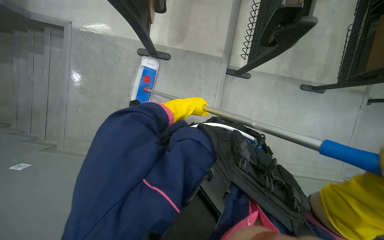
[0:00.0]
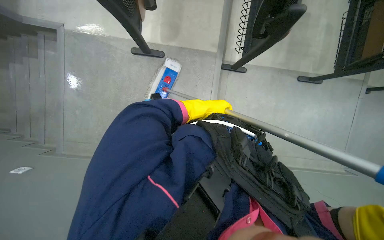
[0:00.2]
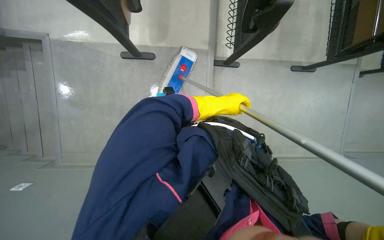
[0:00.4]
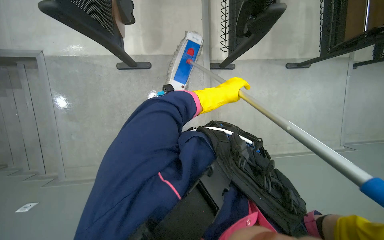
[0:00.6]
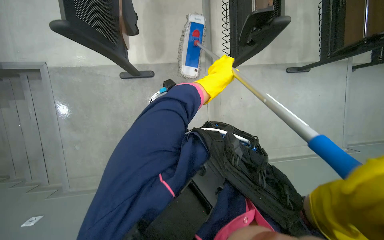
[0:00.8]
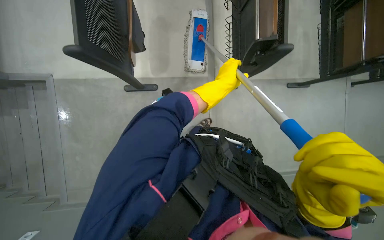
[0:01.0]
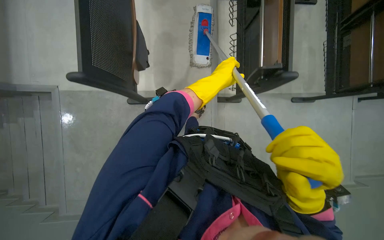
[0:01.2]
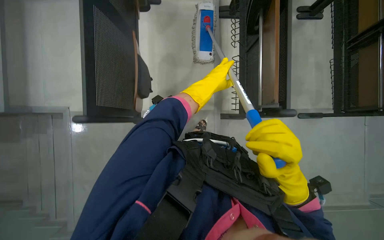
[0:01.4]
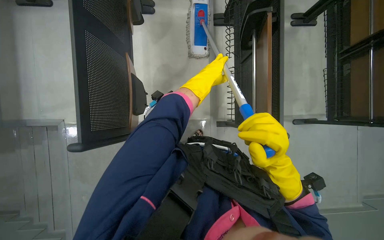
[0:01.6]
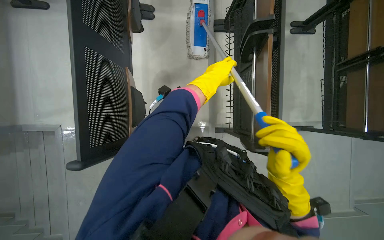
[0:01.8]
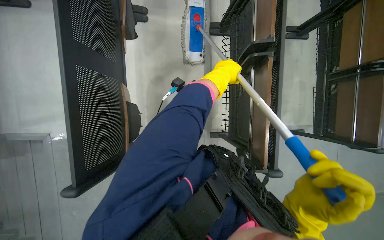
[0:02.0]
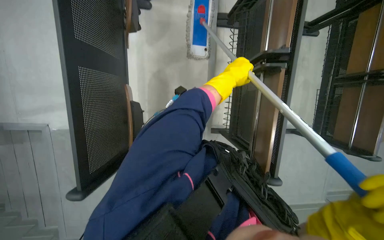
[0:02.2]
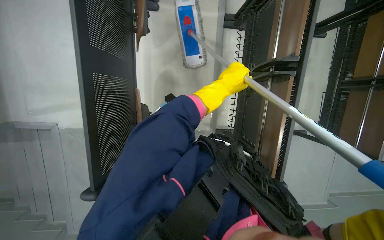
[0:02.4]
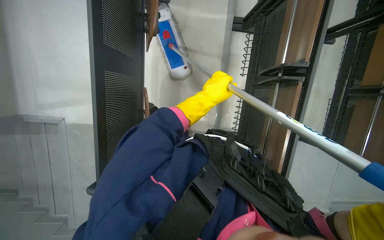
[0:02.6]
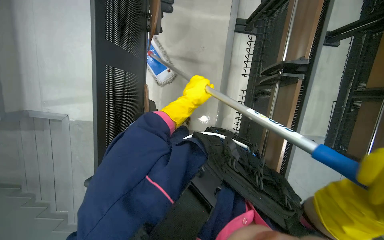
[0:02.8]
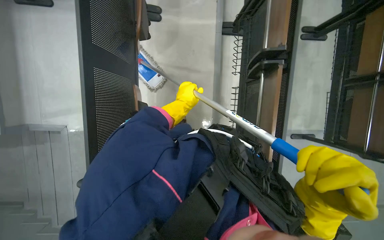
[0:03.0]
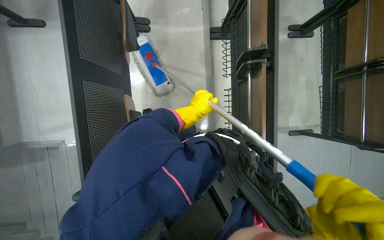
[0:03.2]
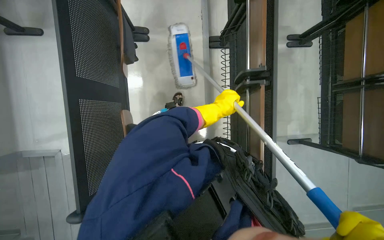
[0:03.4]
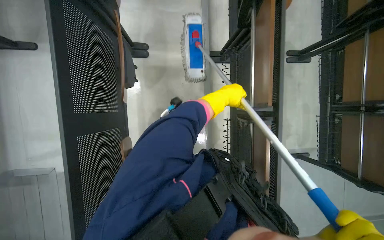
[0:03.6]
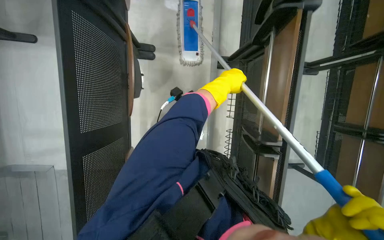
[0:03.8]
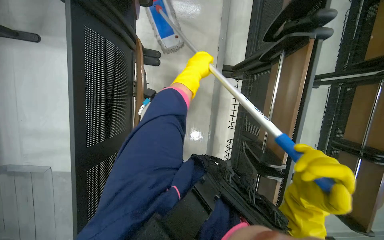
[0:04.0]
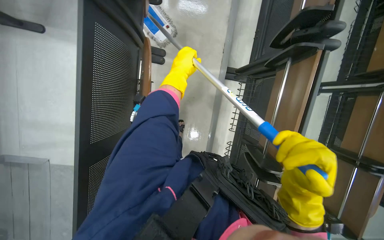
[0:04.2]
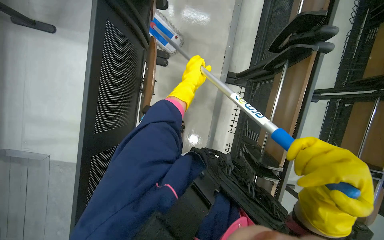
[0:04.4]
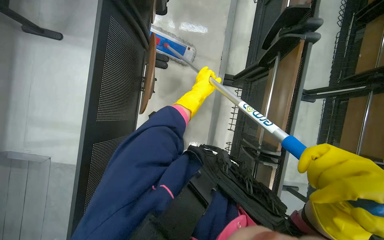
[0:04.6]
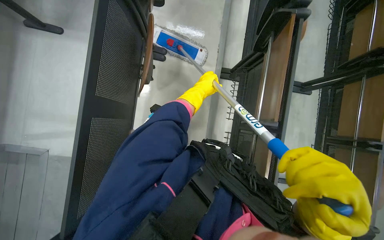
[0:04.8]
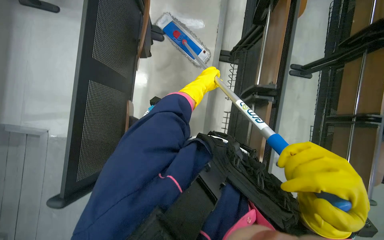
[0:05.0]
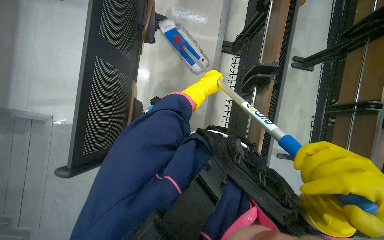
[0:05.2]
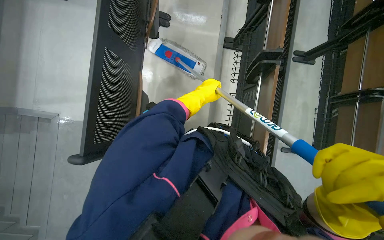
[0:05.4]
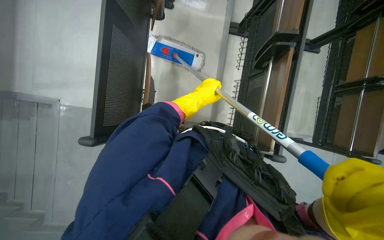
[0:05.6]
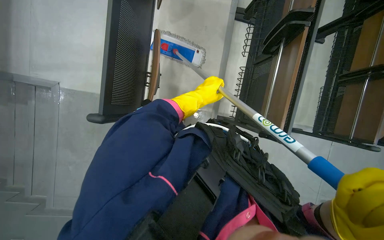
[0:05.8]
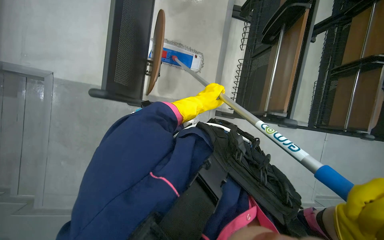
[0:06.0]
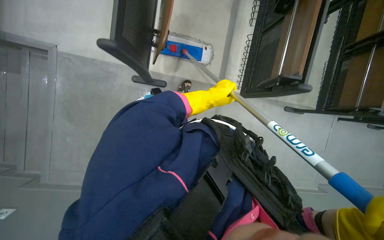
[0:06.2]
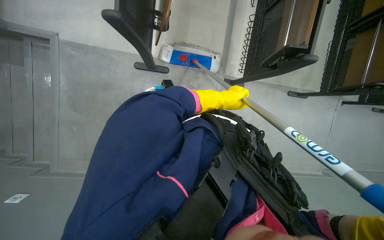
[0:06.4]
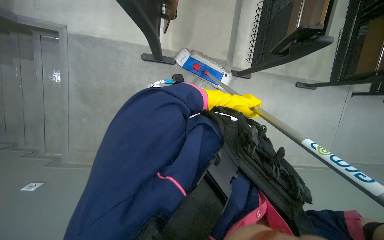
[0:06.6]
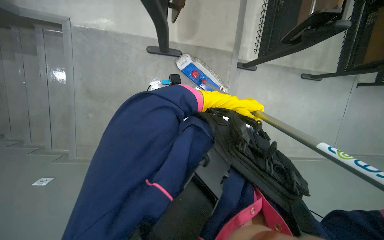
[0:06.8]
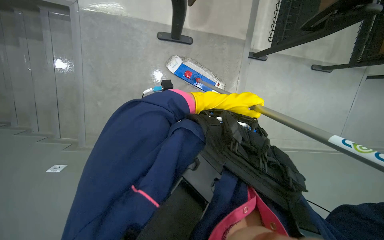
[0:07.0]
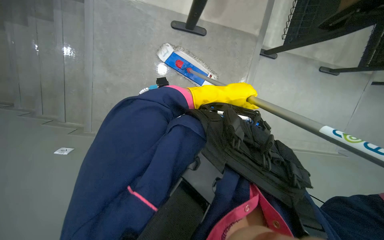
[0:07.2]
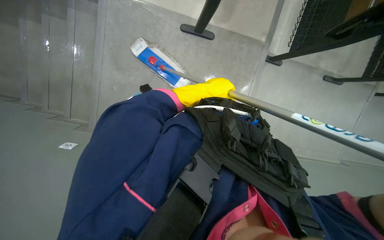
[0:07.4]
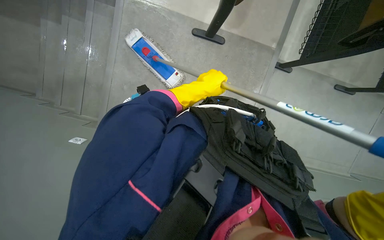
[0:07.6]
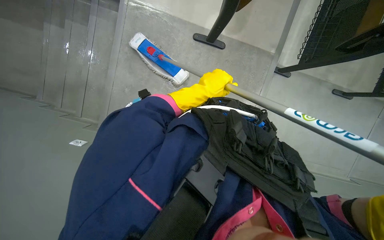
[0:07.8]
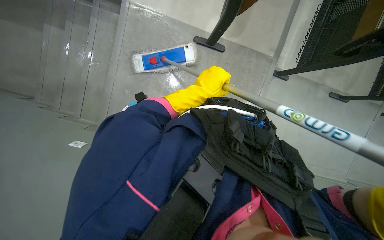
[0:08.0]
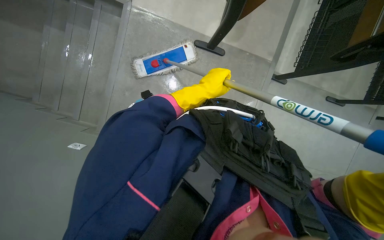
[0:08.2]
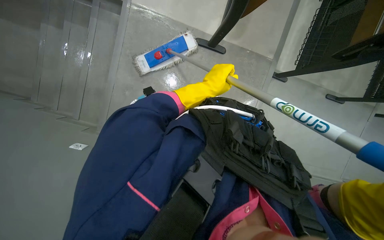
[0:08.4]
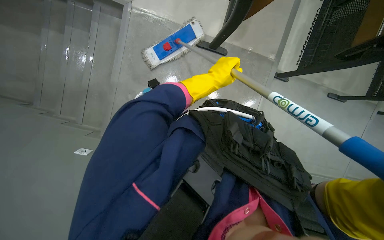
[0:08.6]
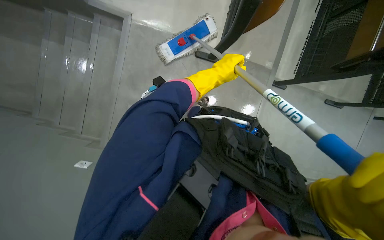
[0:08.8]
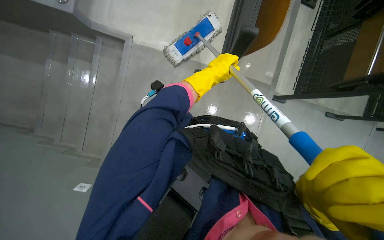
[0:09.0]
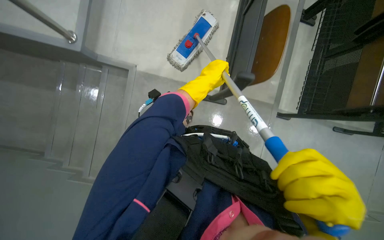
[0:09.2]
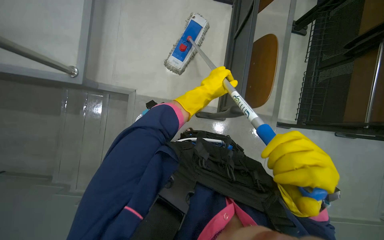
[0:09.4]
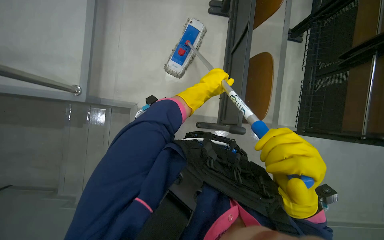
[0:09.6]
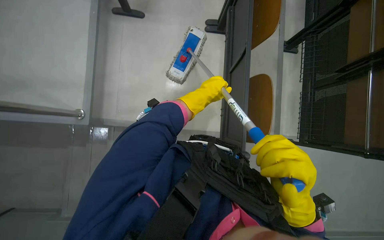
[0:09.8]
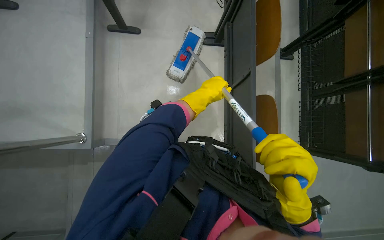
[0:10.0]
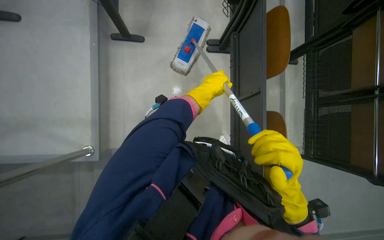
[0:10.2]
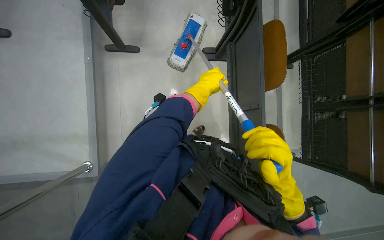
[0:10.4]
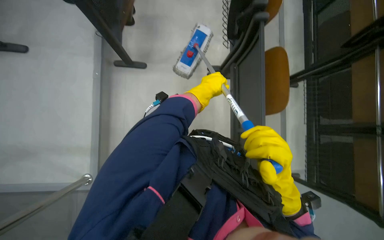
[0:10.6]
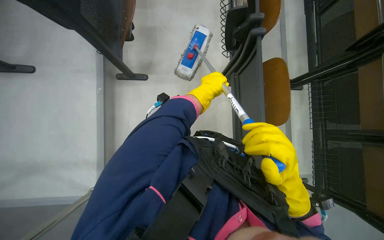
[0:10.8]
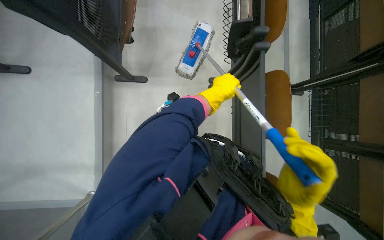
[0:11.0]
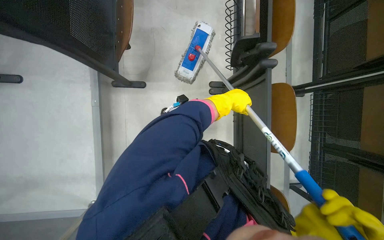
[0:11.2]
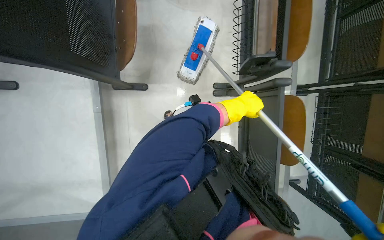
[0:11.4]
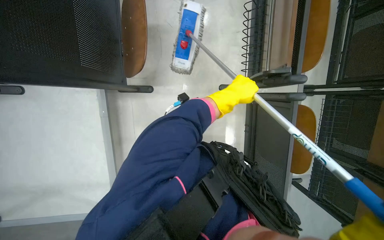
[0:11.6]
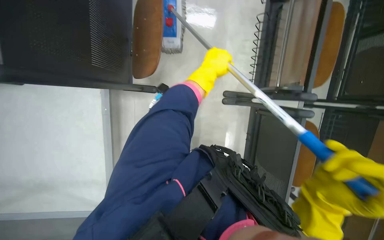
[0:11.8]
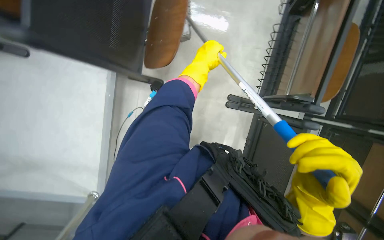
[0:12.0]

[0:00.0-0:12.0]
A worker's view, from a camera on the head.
Job: mopping floor.
The whole recording: Mopping classroom floor. The worker mops the classroom floor, moving around chairs and tables and washes cloth.
0.0 to 1.6 s: The camera is carried roughly 50 cm.
1.6 to 3.0 s: The left hand travels to the left by approximately 10 cm.
3.0 to 4.4 s: The head travels some 40 cm.
4.4 to 6.0 s: The wearer moves some 80 cm.
6.0 to 7.6 s: The camera travels roughly 60 cm.
9.0 to 10.4 s: The view tips upward by about 20 degrees.
10.4 to 12.0 s: The camera travels roughly 50 cm.

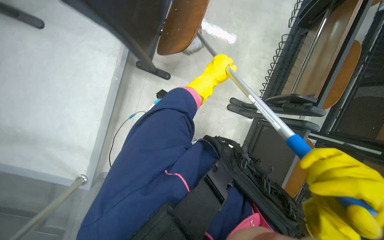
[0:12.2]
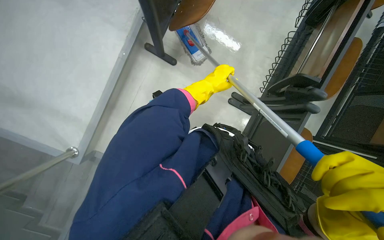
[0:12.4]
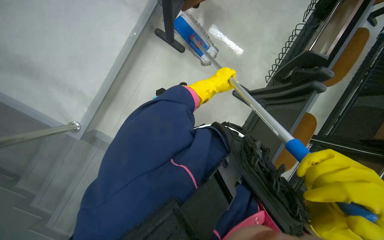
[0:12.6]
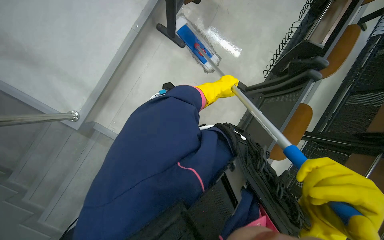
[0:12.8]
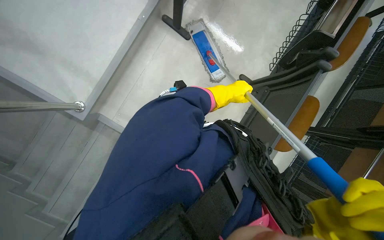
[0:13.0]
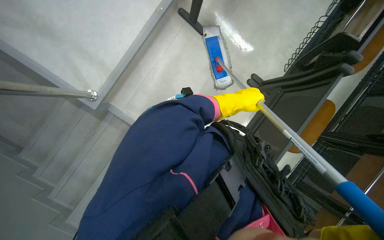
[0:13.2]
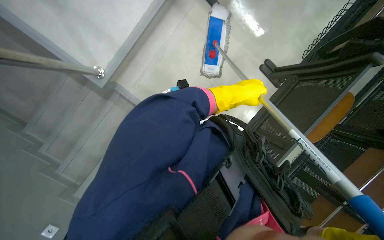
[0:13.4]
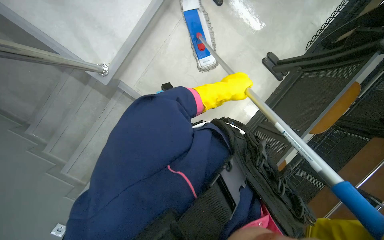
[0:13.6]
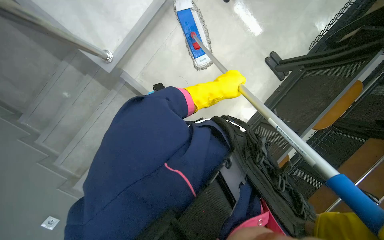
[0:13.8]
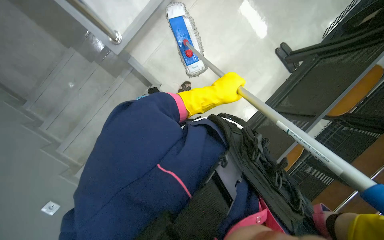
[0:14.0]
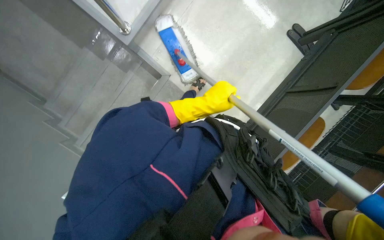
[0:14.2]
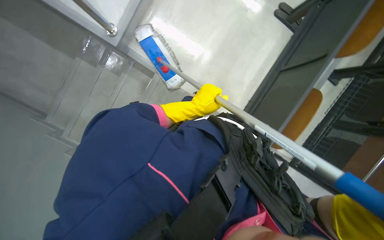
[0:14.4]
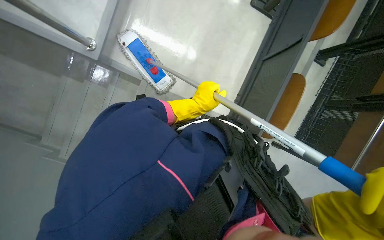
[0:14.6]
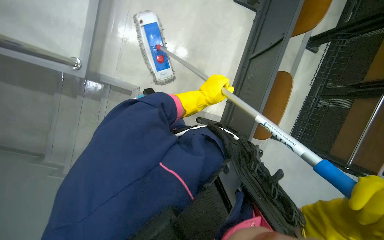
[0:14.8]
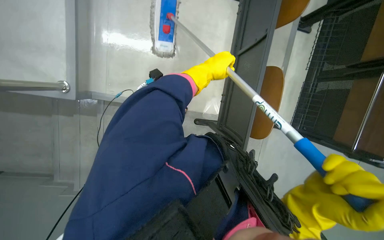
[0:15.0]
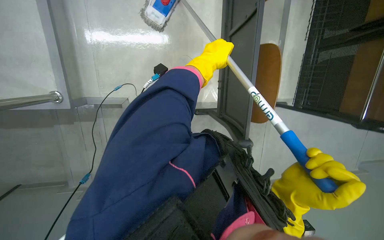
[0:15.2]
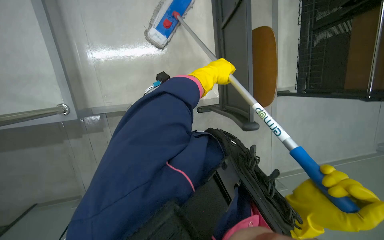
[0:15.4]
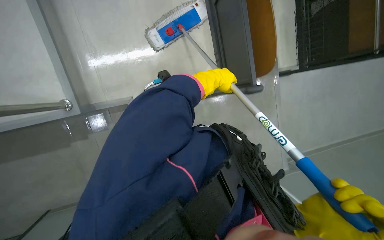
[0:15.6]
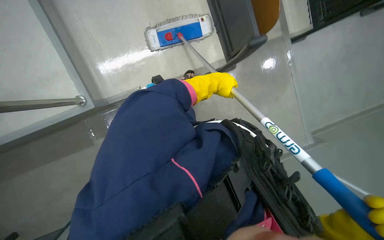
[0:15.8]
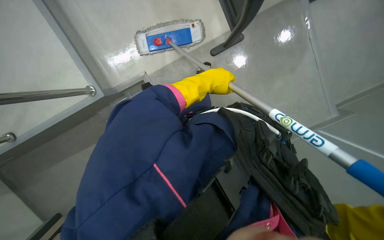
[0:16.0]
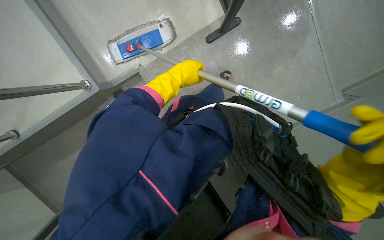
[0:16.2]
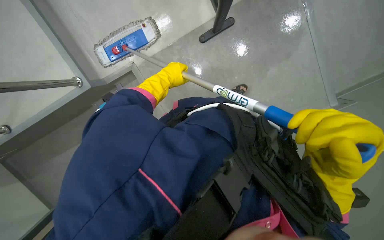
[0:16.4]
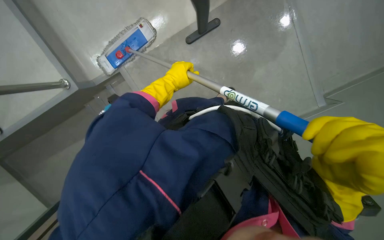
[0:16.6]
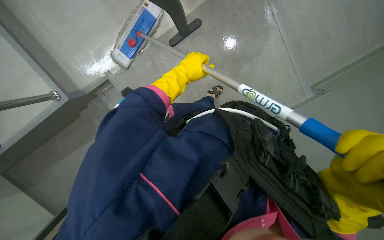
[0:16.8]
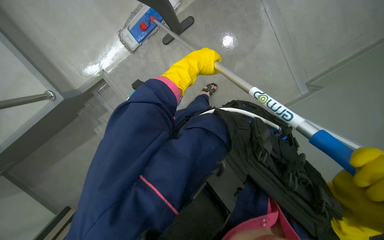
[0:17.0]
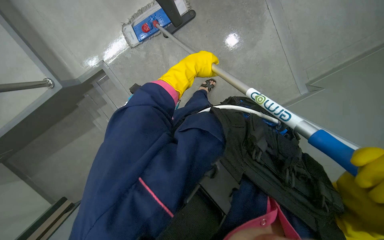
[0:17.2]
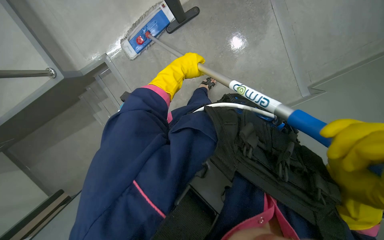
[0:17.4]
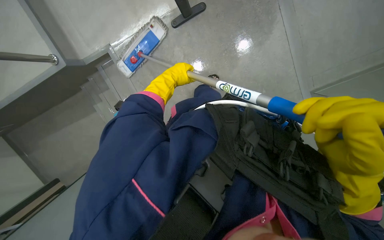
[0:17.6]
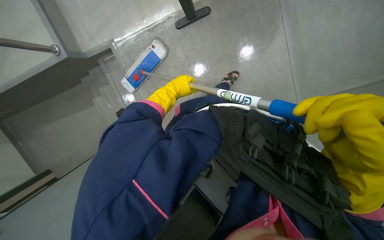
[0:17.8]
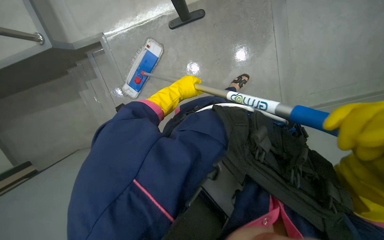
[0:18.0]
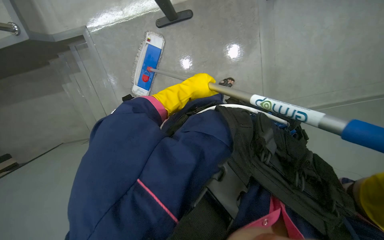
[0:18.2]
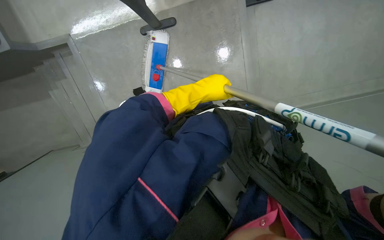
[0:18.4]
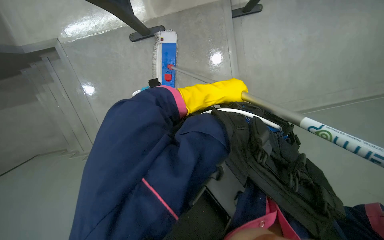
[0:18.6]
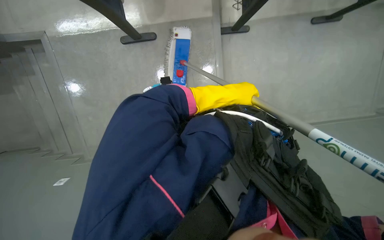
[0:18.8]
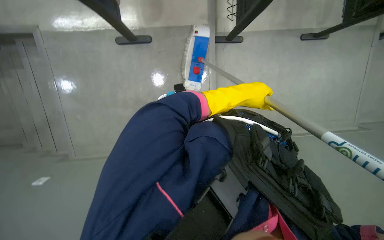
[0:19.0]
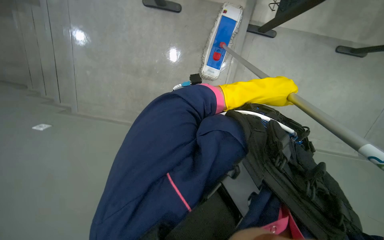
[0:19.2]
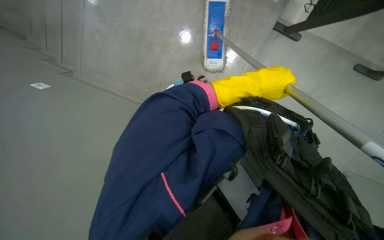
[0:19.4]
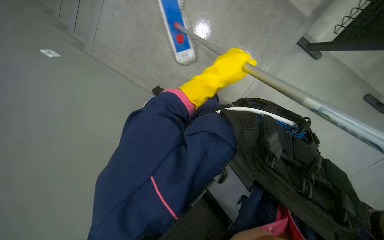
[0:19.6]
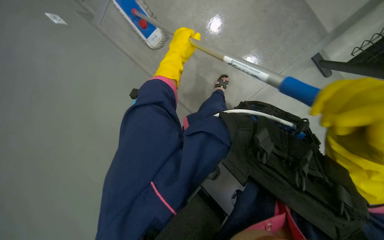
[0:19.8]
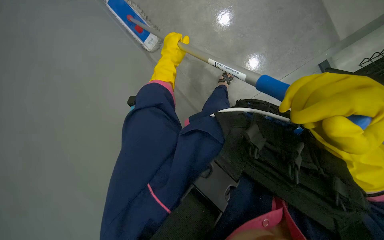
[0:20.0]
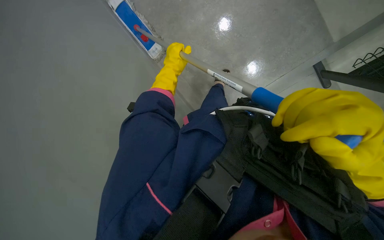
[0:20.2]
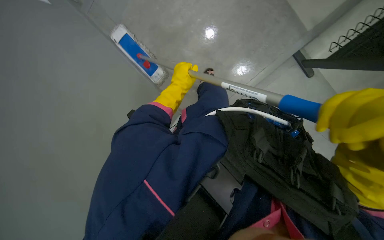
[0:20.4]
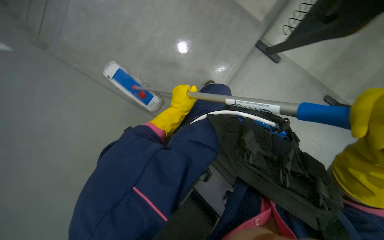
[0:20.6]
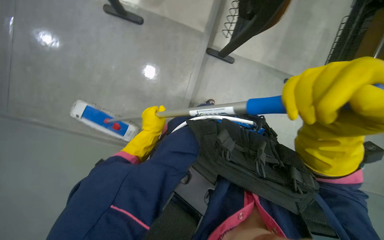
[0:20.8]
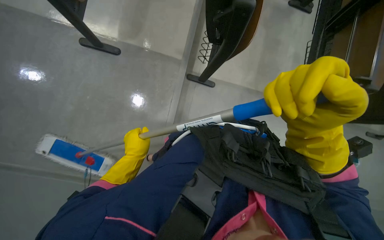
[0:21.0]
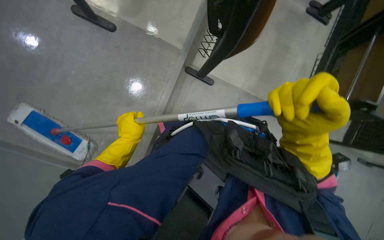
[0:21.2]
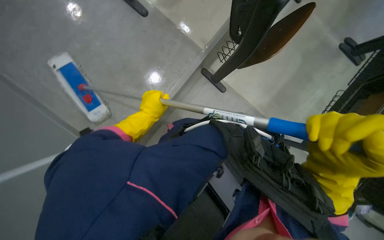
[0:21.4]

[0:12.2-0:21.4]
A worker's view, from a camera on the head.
Job: mopping floor.
The whole recording: Mopping classroom floor. The worker mops the classroom floor, moving around chairs and tables and washes cloth.
12.2 to 13.8 s: The head travels some 70 cm.
13.8 to 15.2 s: The wearer moves approximately 40 cm. Everything in view rotates some 40 degrees counterclockwise.
15.2 to 16.8 s: The view tilts roughly 20 degrees downward.
18.4 to 19.8 s: The scene turns about 55 degrees clockwise in the picture.
19.8 to 21.4 s: The view pans to the right by roughly 15 degrees. The view tilts roughly 15 degrees upward.
